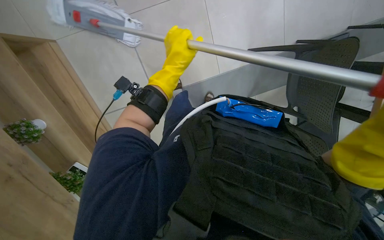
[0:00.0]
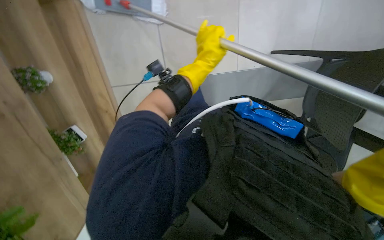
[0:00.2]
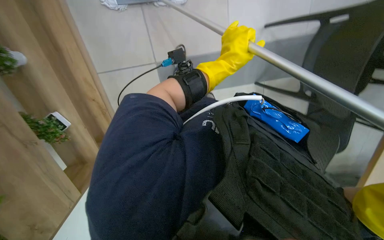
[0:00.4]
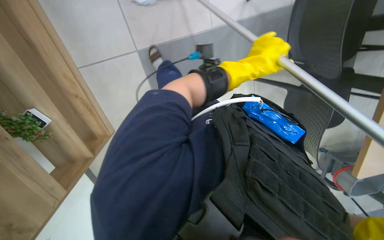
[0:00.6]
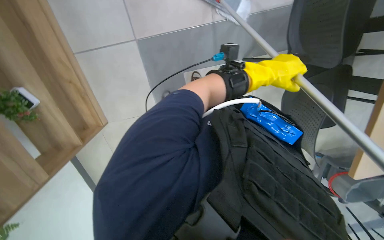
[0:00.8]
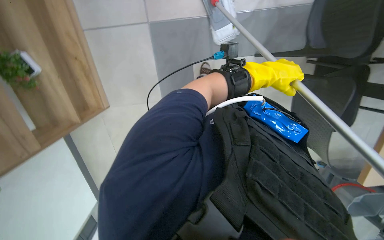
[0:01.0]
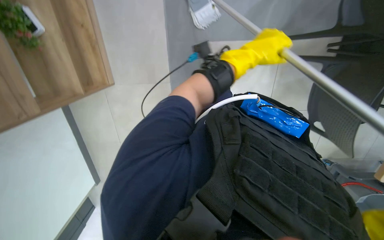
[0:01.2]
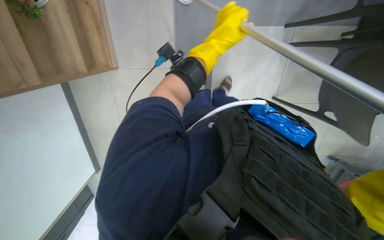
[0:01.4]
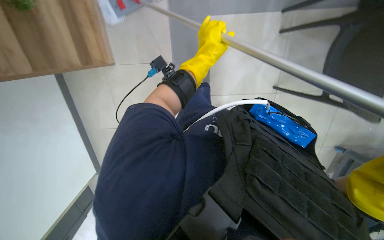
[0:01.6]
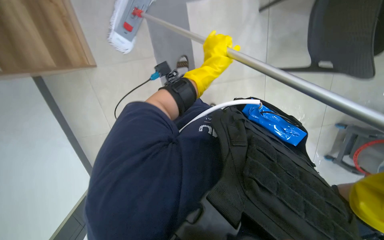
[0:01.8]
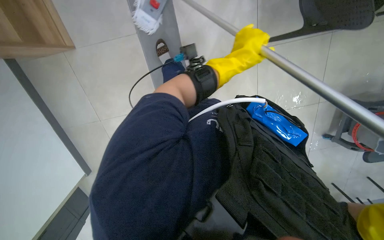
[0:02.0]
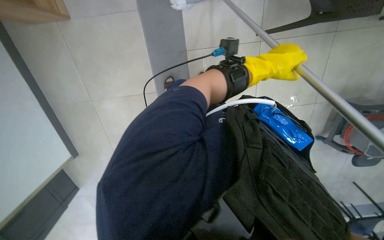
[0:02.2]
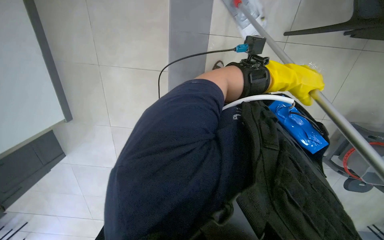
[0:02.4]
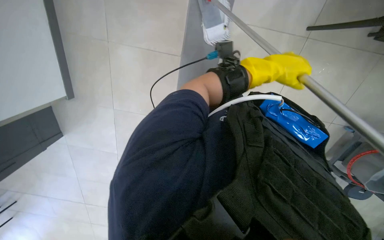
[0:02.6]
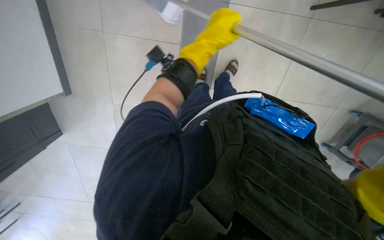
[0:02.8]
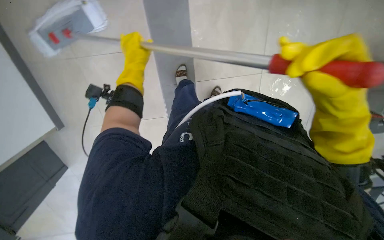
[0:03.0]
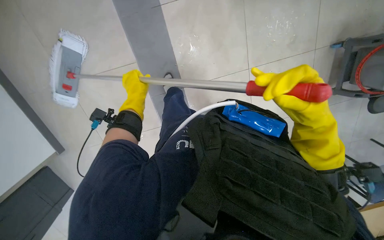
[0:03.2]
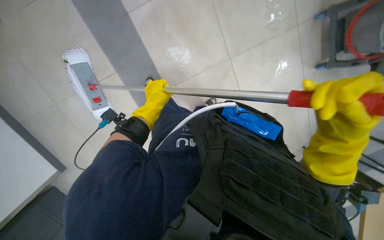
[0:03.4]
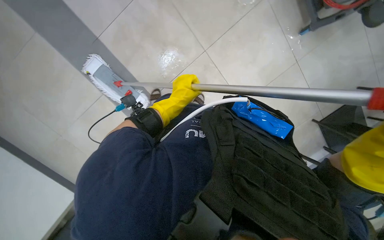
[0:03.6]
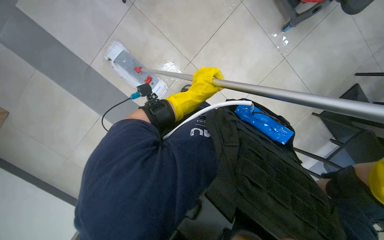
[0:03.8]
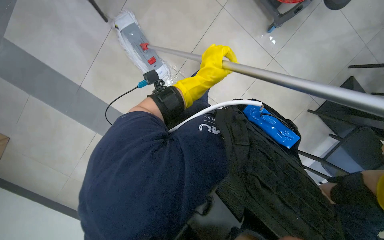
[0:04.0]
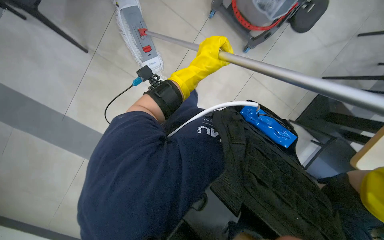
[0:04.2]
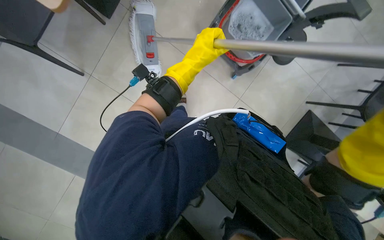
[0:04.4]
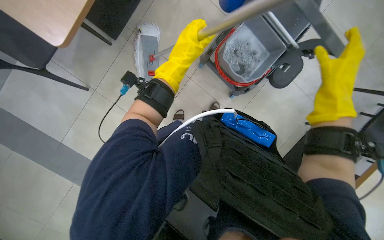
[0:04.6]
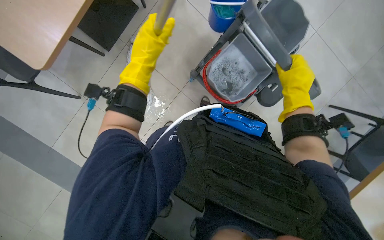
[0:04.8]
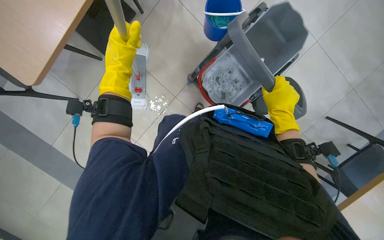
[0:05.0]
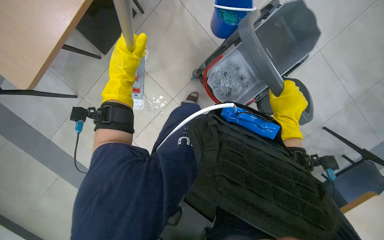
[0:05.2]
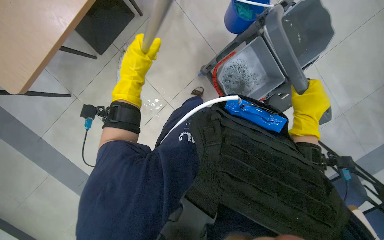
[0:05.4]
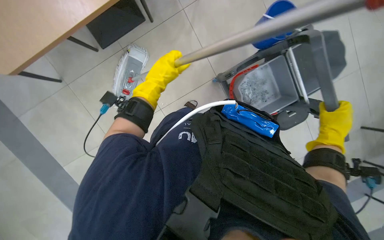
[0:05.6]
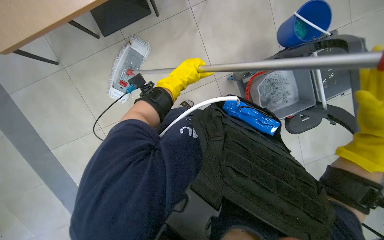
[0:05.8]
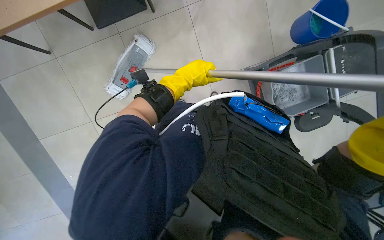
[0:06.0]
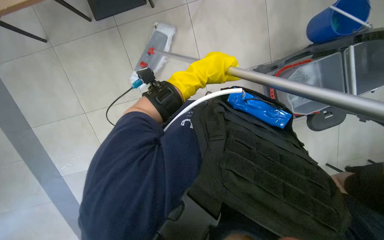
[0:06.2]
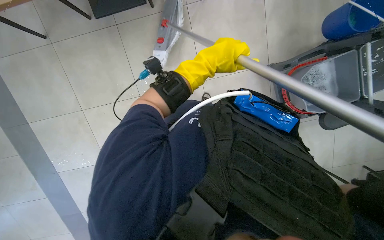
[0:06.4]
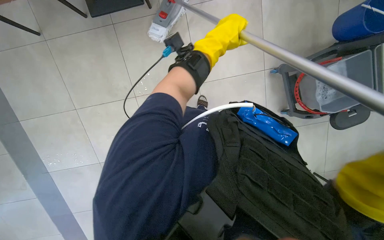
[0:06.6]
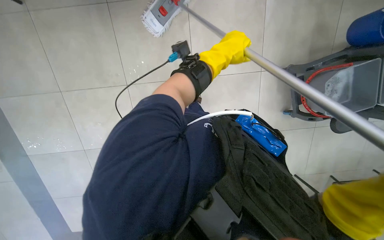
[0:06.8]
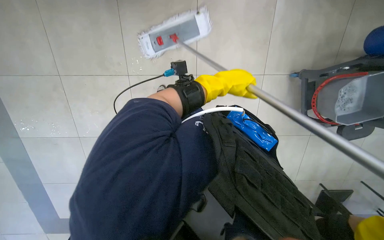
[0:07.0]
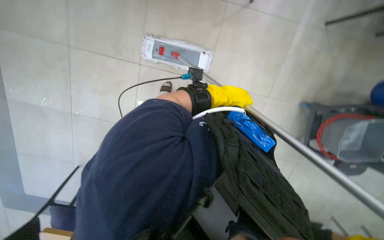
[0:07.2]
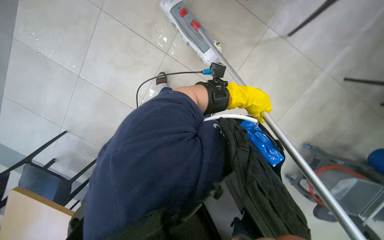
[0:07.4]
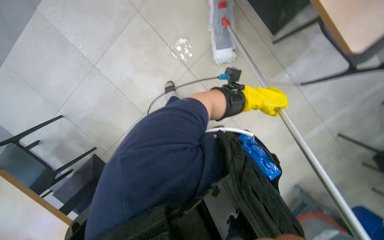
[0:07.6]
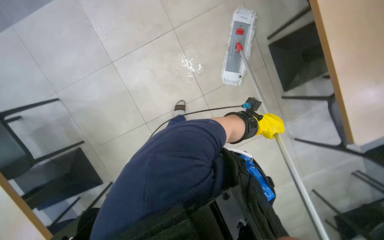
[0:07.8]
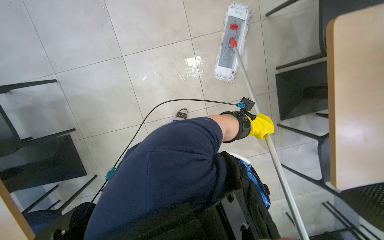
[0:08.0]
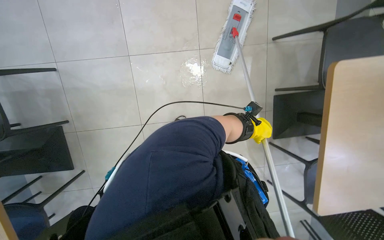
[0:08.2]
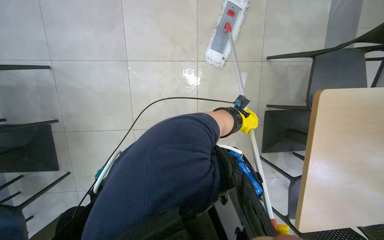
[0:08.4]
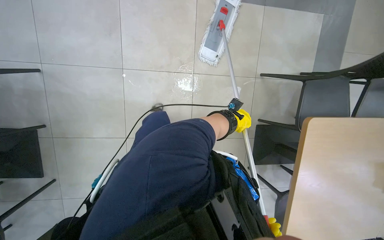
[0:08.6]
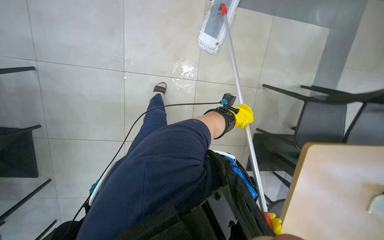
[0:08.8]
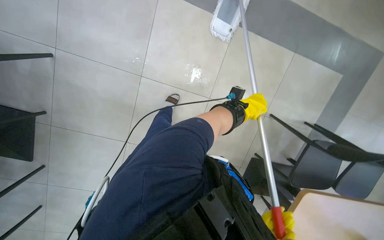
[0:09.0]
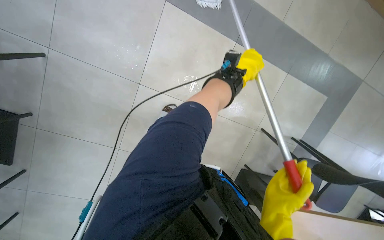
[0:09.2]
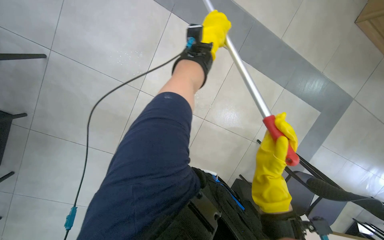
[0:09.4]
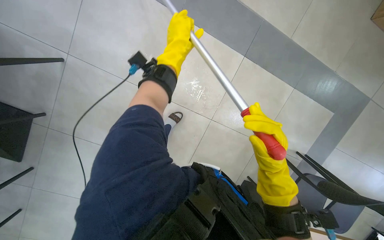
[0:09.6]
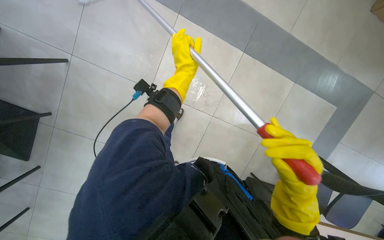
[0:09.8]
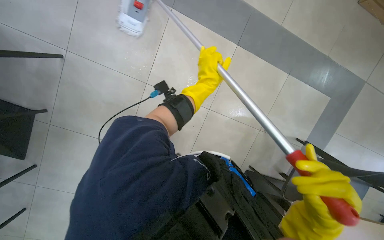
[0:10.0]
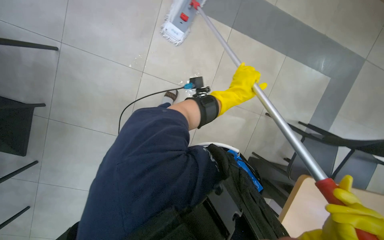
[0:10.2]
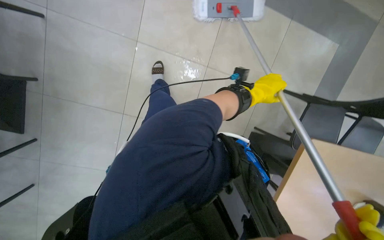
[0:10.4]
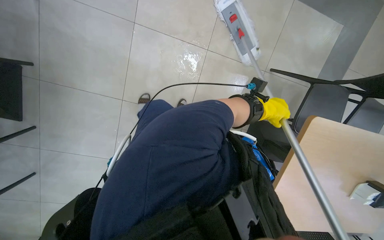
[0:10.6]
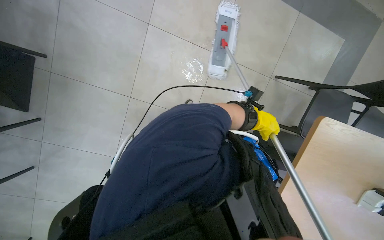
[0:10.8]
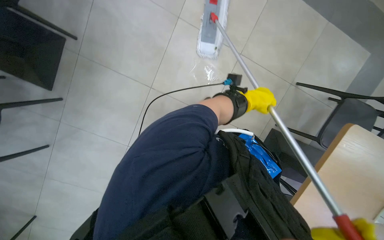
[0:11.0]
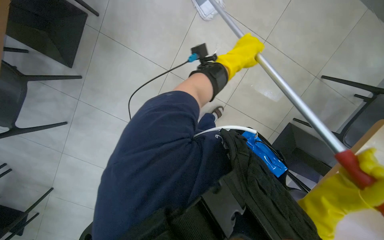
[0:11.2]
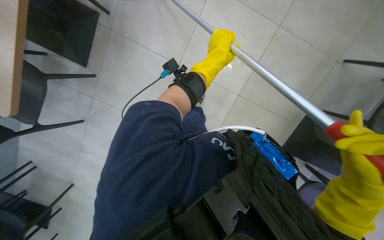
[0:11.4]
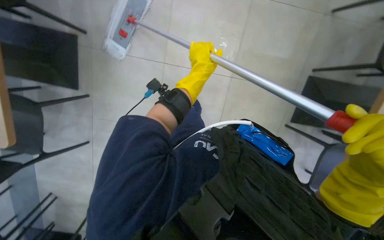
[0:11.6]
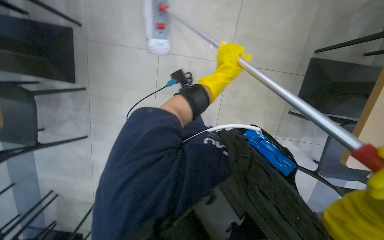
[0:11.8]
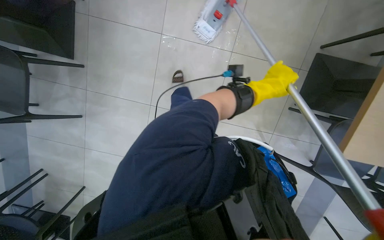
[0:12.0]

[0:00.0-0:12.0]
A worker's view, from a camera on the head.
Job: mopping floor.
The whole recording: Mopping the floor. The worker mops the floor with a mop, periodically dipping it into a bucket on a cleaning cart.
0:00.0 to 0:01.6: The left hand moves roughly 25 cm to the right and comes back.
0:01.6 to 0:03.0: The left hand moves to the left and farther from the camera, roughly 25 cm.
0:03.0 to 0:04.4: The left hand travels to the right by approximately 30 cm.
0:06.0 to 0:07.6: The scene rotates clockwise by approximately 25 degrees. The left hand shifts roughly 15 cm to the right and farther from the camera.
0:07.6 to 0:09.0: The head travels some 40 cm. The camera is aimed roughly 20 degrees further to the right.
0:09.0 to 0:10.4: The left hand moves nearer to the camera, roughly 10 cm, and travels to the left and back again, about 30 cm each way.
0:10.4 to 0:12.0: The left hand travels to the left and back again, about 20 cm each way.

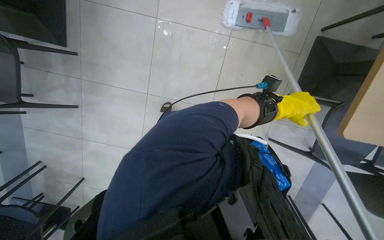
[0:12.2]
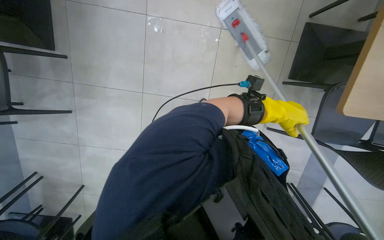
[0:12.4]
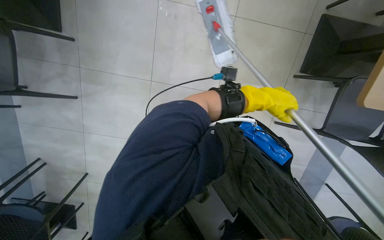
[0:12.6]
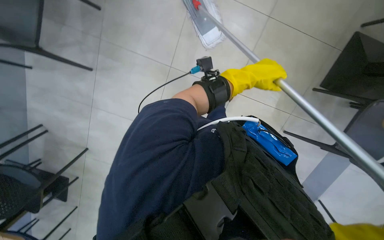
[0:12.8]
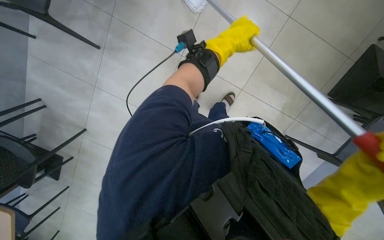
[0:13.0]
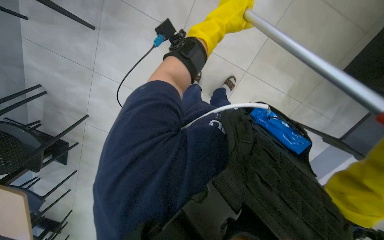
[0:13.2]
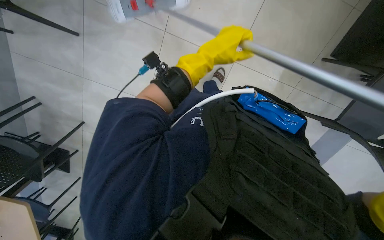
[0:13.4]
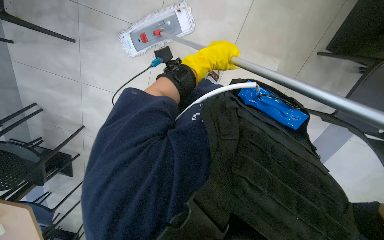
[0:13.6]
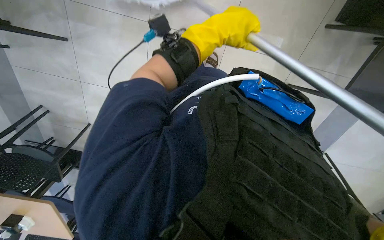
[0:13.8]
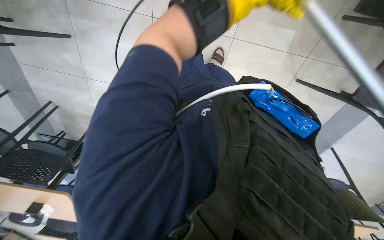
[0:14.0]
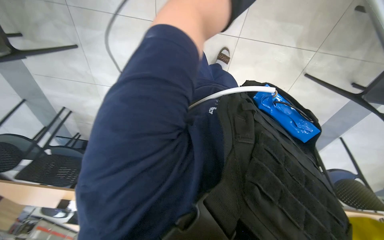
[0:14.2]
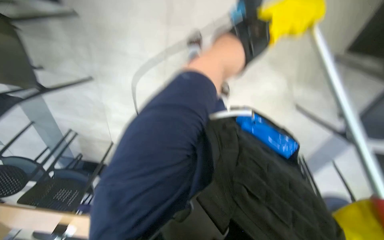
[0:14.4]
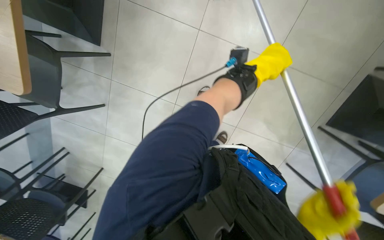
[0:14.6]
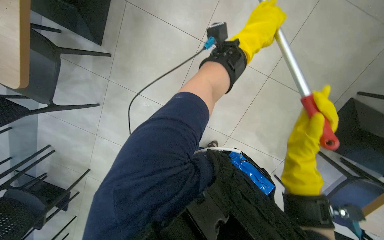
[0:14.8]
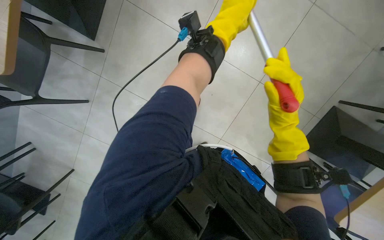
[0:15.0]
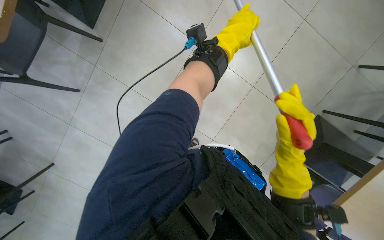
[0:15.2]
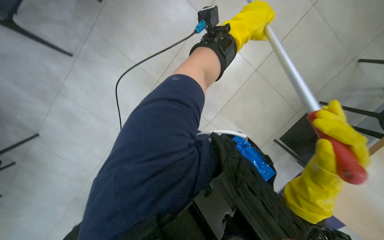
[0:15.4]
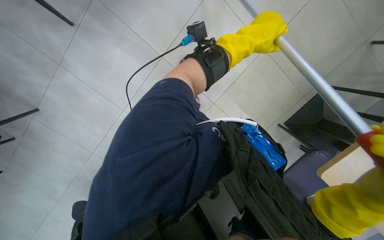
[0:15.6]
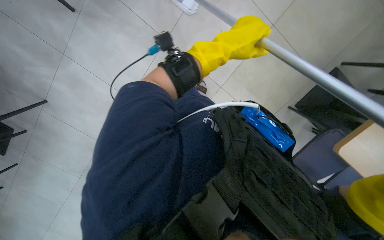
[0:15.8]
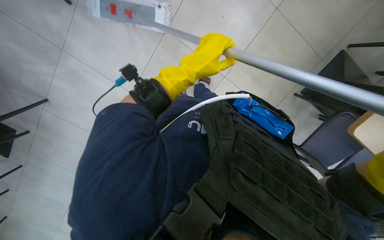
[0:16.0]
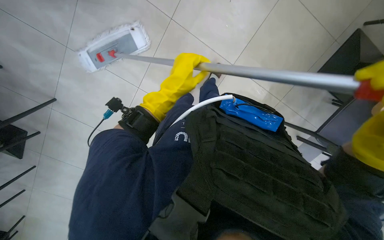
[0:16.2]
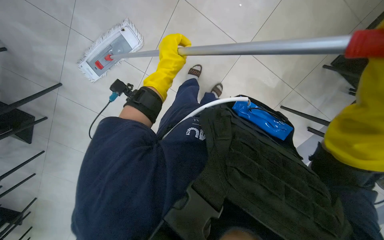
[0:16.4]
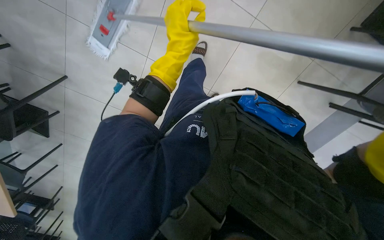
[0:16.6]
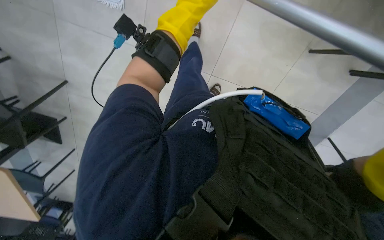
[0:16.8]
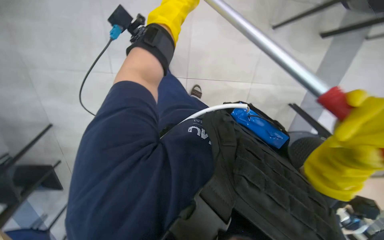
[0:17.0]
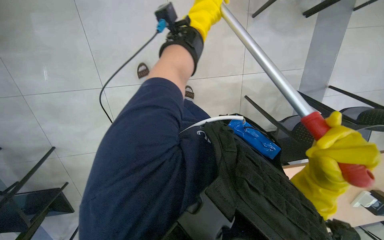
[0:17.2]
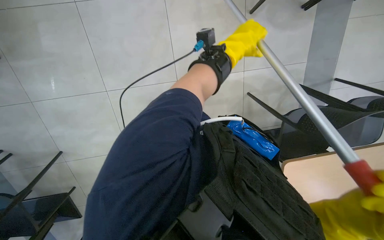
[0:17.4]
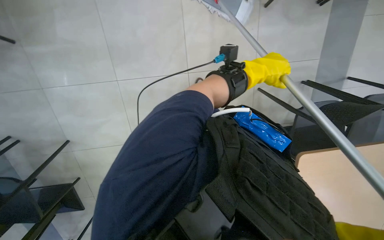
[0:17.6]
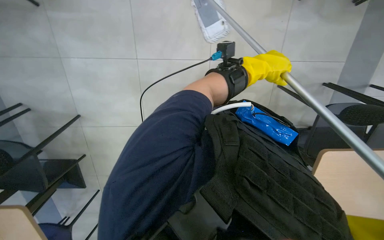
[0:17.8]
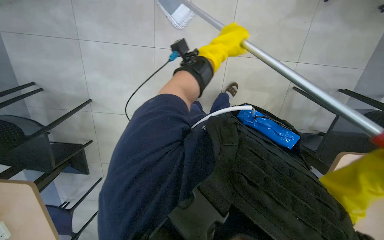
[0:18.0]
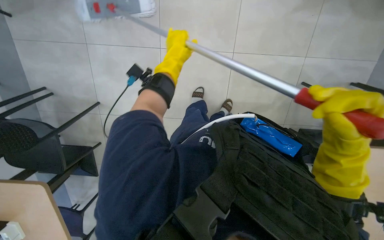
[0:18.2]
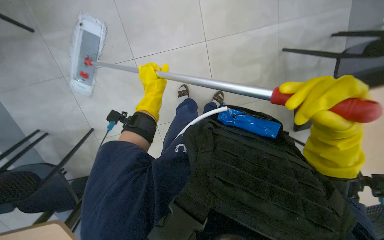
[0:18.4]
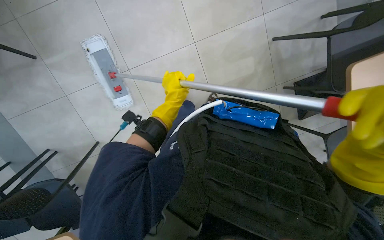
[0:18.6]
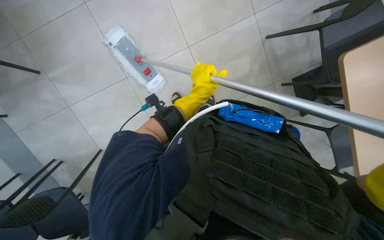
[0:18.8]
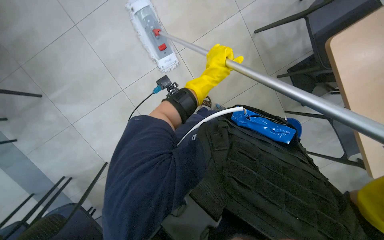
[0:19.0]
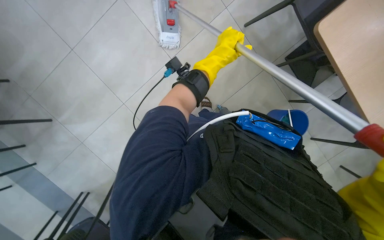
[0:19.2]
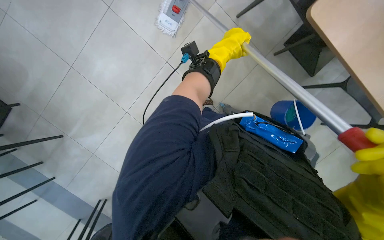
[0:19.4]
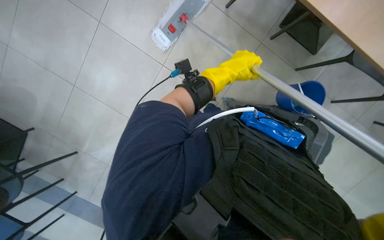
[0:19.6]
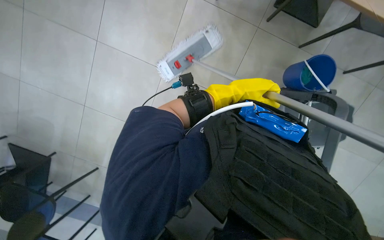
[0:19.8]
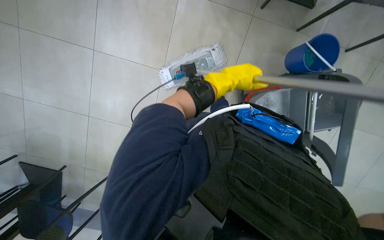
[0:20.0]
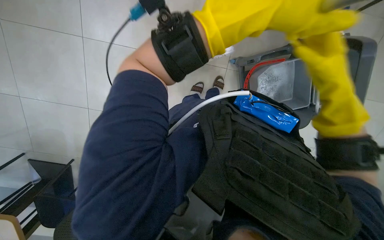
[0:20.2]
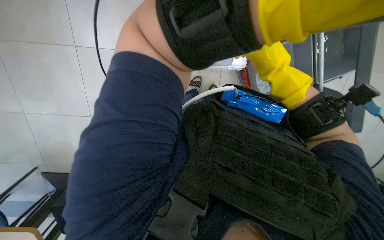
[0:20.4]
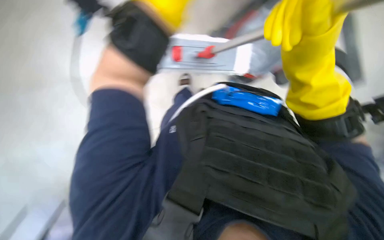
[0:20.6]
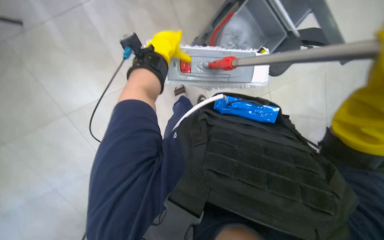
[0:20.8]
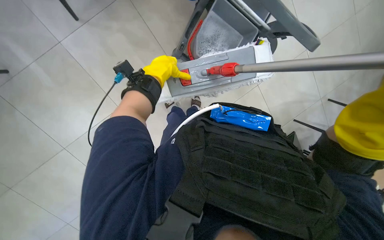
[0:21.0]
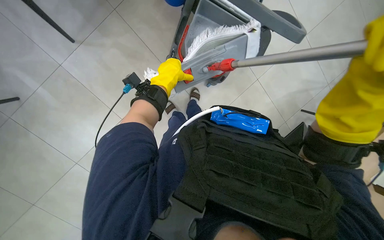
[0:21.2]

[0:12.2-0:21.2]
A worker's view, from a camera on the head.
Job: mopping floor.
The whole recording: Mopping the floor. The worker mops the floor with a mop, periodically dipping it into a bucket on a cleaning cart.
0:15.2 to 0:16.6: The view tips downward by approximately 15 degrees.
0:16.6 to 0:18.2: The left hand goes about 10 cm farther from the camera, and moves approximately 20 cm to the right and comes back.
0:18.2 to 0:19.8: The scene turns roughly 35 degrees counterclockwise in the picture. The left hand heads to the right, covering roughly 15 cm.
0:19.8 to 0:21.2: The left hand moves to the left, roughly 15 cm, and moves some 20 cm nearer to the camera and comes back.
